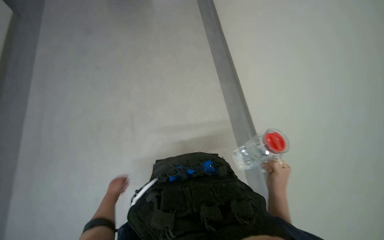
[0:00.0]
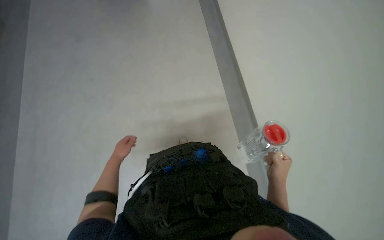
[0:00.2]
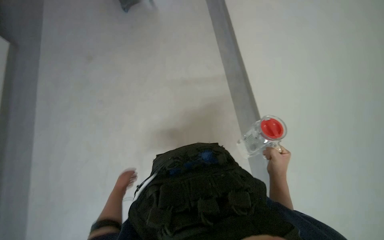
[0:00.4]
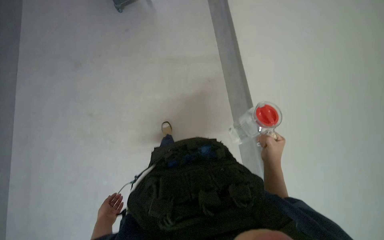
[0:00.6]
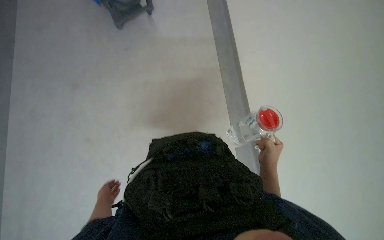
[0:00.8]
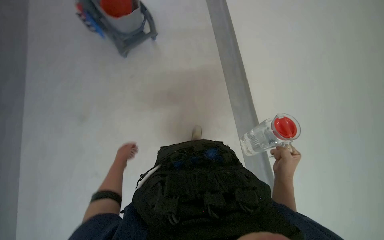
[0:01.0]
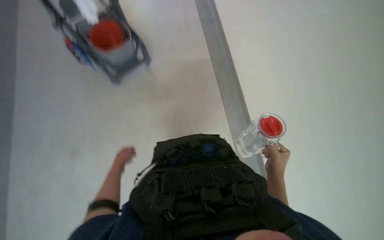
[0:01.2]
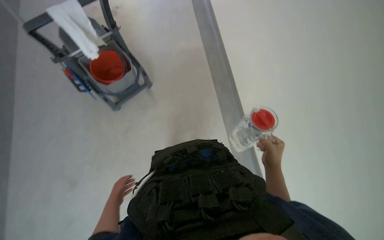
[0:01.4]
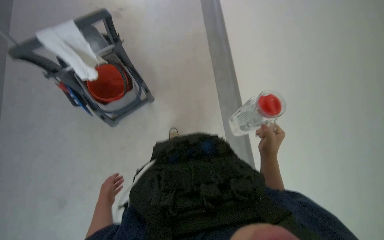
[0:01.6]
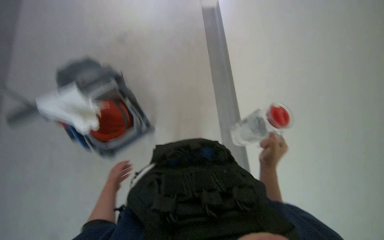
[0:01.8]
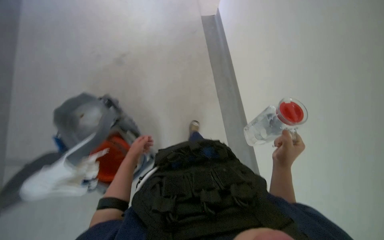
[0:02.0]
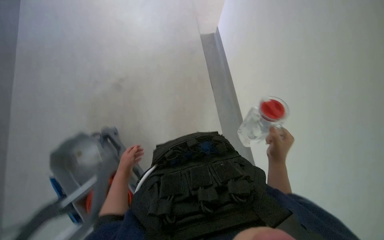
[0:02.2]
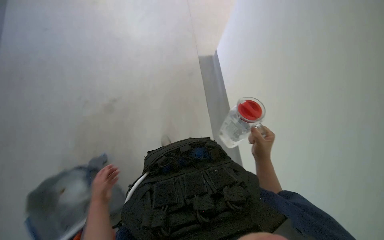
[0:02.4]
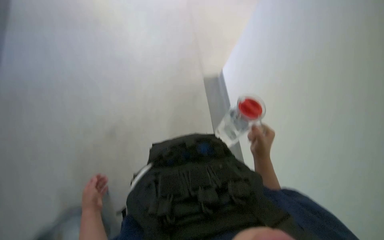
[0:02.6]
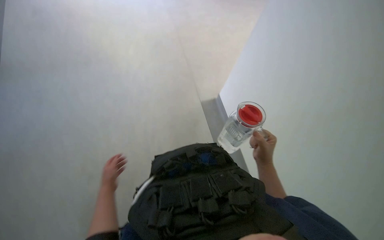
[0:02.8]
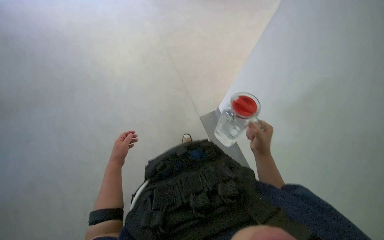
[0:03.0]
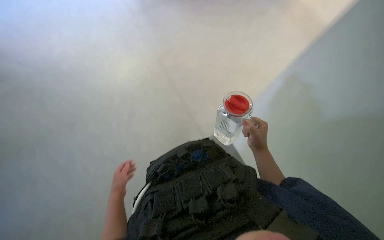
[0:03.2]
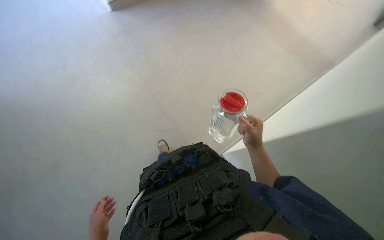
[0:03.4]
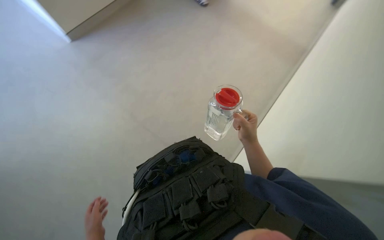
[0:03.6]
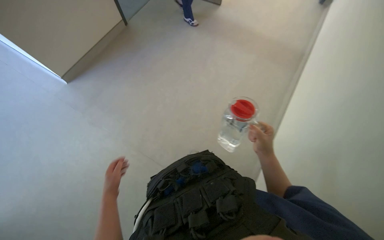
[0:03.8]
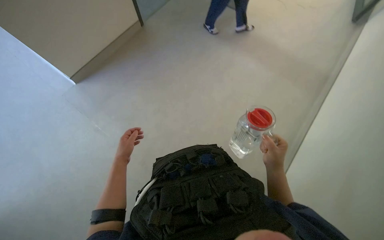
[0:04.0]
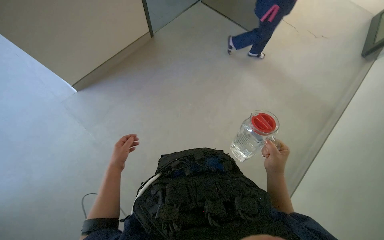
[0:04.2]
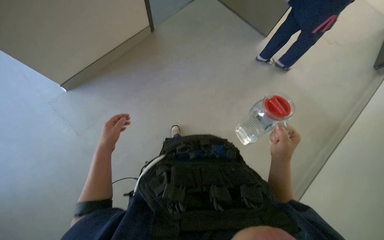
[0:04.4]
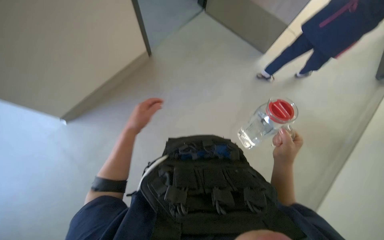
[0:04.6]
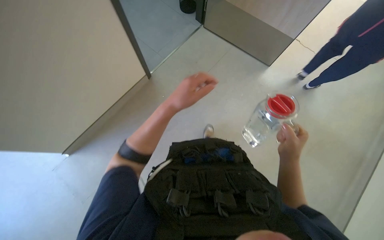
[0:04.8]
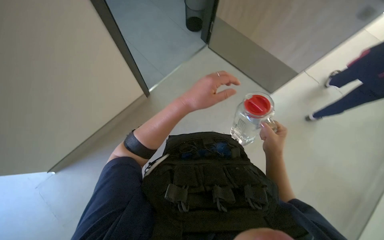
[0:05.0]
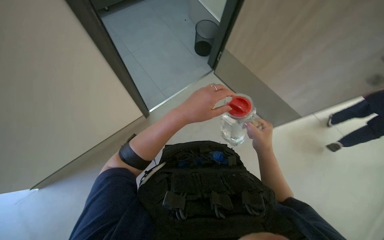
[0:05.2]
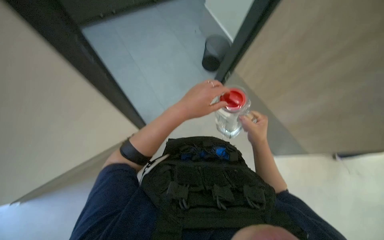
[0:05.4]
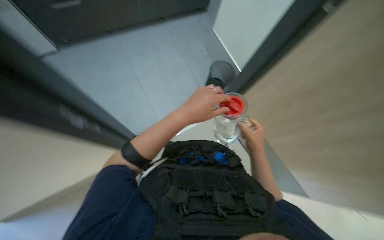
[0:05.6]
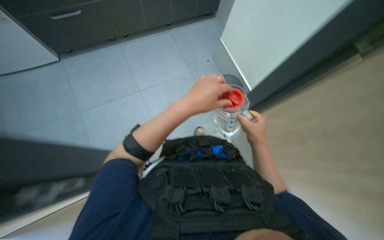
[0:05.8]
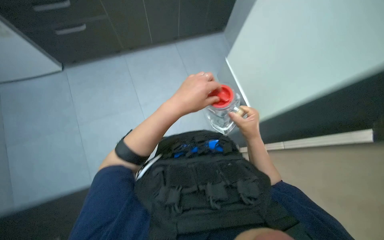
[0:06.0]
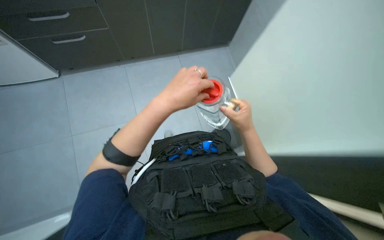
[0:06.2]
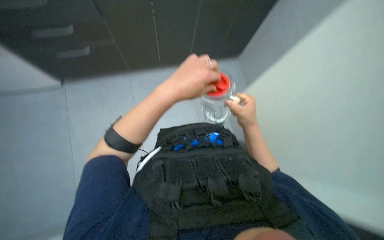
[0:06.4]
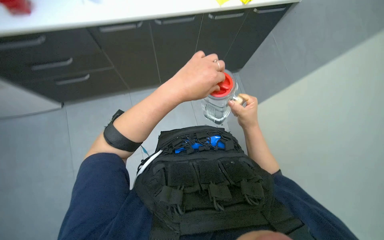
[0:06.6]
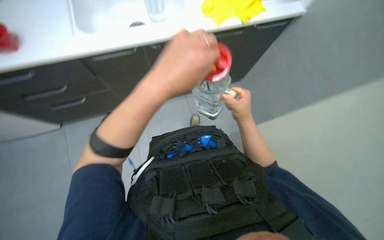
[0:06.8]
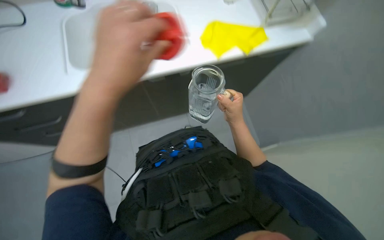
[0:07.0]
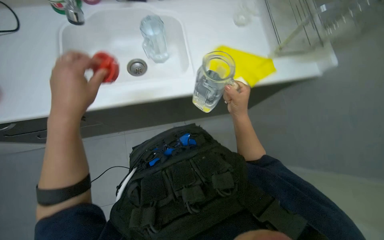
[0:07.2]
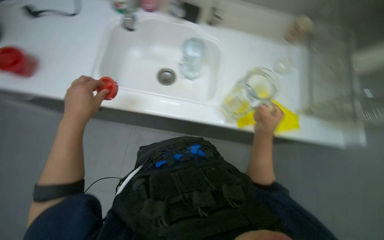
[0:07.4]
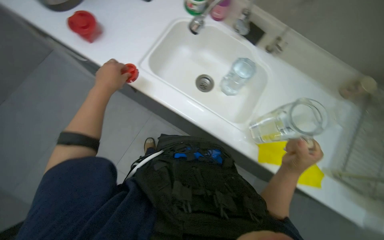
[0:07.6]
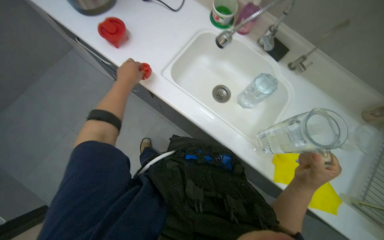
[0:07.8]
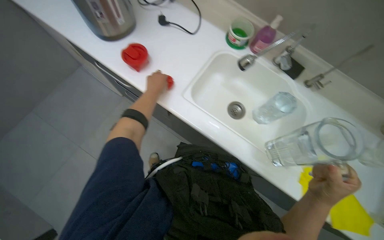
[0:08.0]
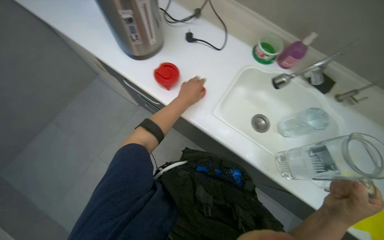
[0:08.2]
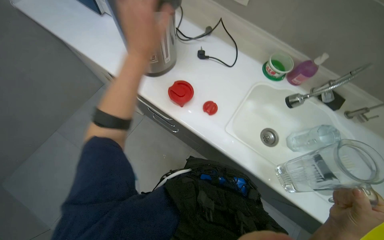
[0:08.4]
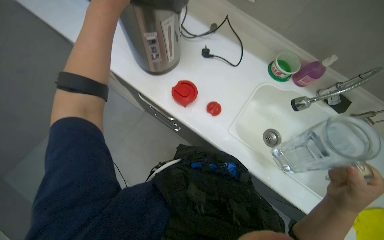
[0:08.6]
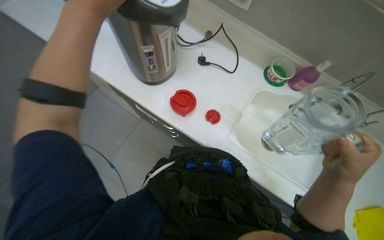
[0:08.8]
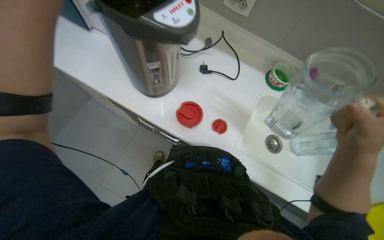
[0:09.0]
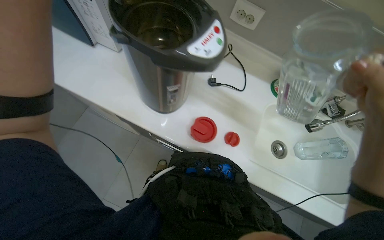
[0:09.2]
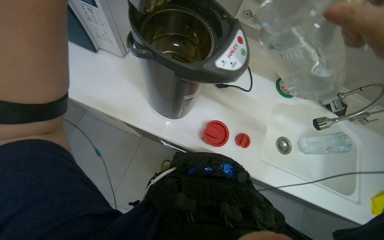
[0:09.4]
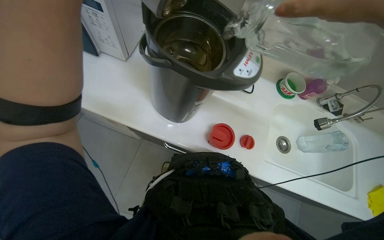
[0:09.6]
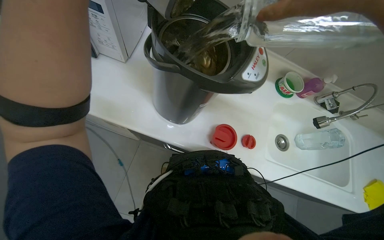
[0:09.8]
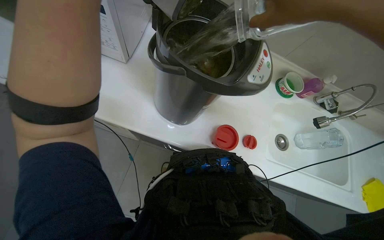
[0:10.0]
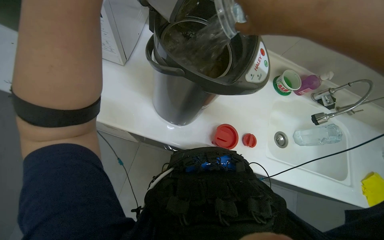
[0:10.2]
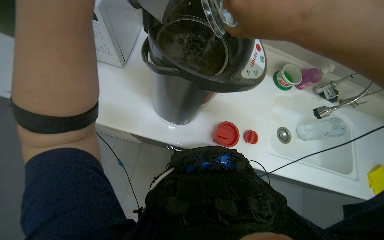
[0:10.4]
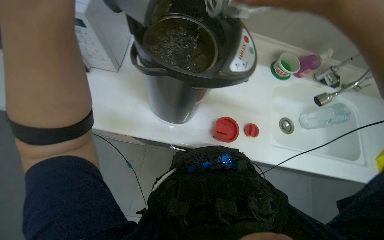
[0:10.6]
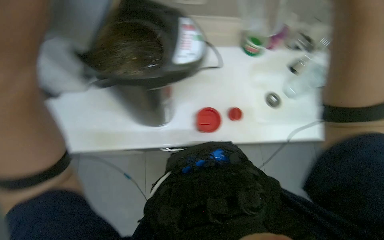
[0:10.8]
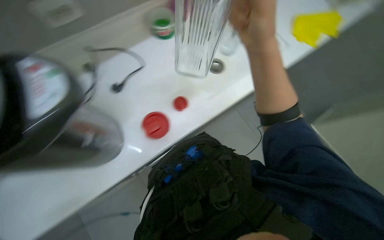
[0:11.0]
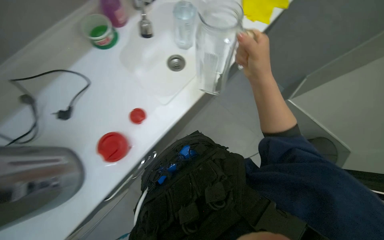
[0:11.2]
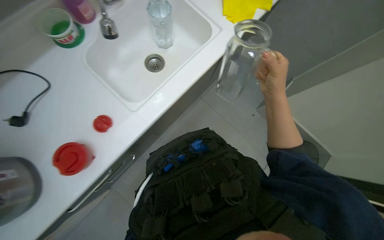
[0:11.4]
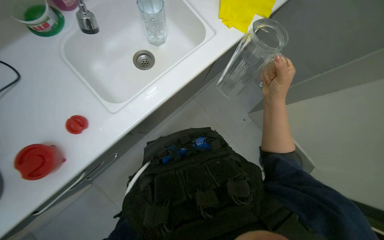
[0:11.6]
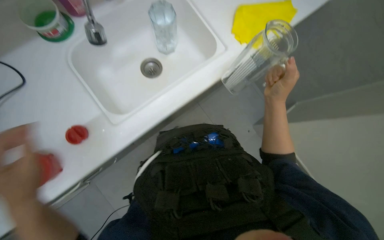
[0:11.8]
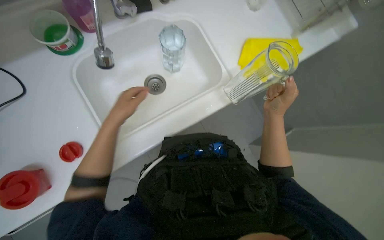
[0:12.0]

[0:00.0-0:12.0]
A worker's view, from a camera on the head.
Job: preparing food.
The whole recording: Preparing bottle at sink. The worker pours water into a thermal pot, fills two pitchers, places lids on them, and plugs in the thermal pot.
0:00.0 to 0:01.6: The view tips upward by roughly 20 degrees.
0:03.0 to 0:04.4: The view tips upward by about 15 degrees. The left hand reaches roughly 20 cm down the picture, then returns.
0:04.4 to 0:06.0: The left hand moves to the right, nearer to the camera and up the picture, roughly 40 cm, while the right hand is displaced up the picture by about 10 cm.
0:06.0 to 0:07.6: The view tips upward by approximately 25 degrees. The left hand goes approximately 25 cm to the left.
0:07.6 to 0:09.0: The head turns to the left by some 25 degrees. The camera pitches upward, by approximately 20 degrees.

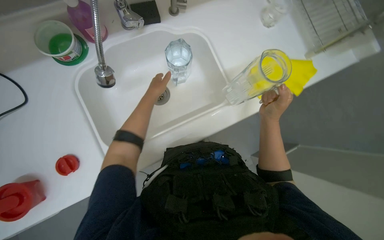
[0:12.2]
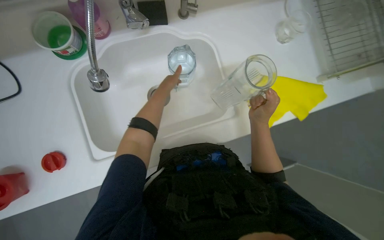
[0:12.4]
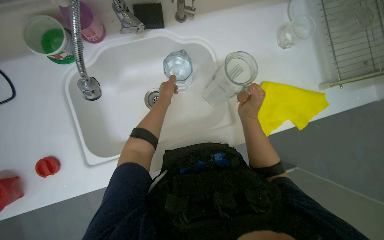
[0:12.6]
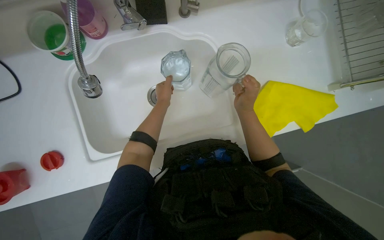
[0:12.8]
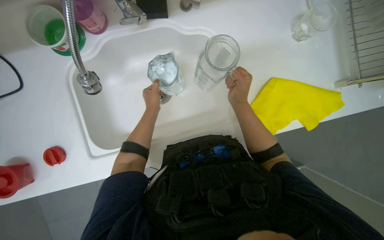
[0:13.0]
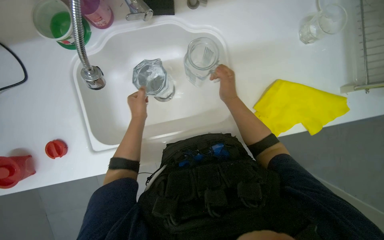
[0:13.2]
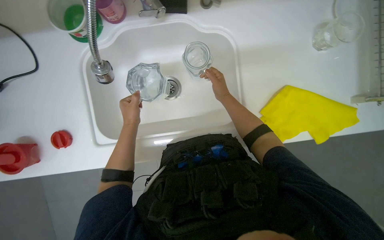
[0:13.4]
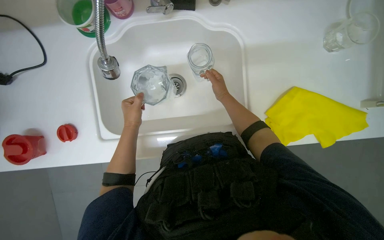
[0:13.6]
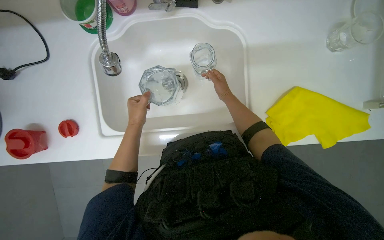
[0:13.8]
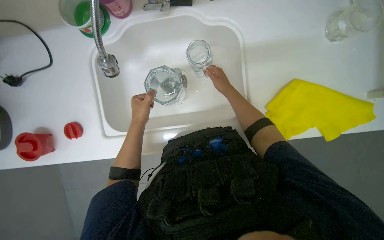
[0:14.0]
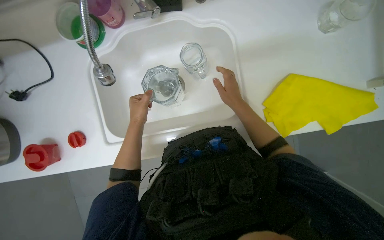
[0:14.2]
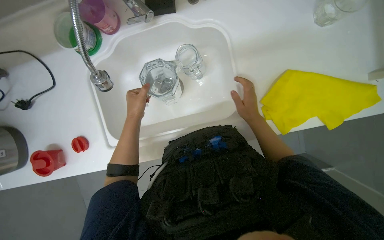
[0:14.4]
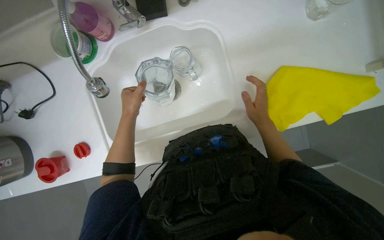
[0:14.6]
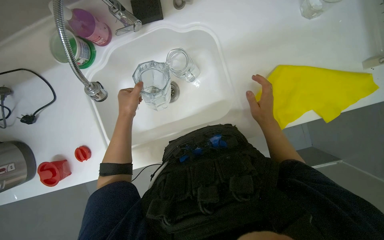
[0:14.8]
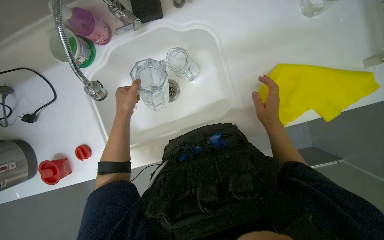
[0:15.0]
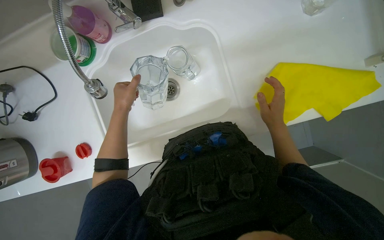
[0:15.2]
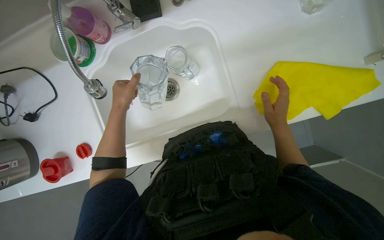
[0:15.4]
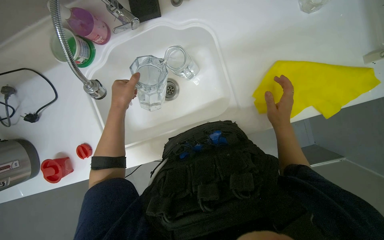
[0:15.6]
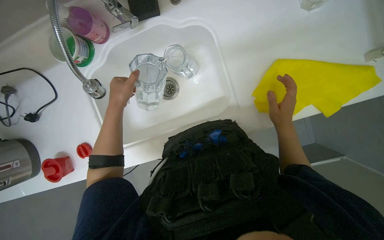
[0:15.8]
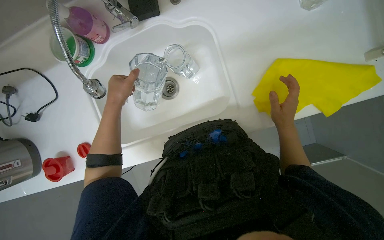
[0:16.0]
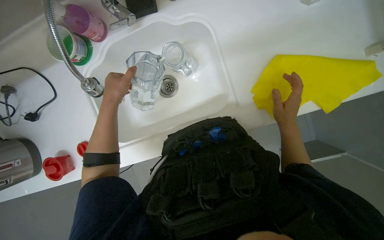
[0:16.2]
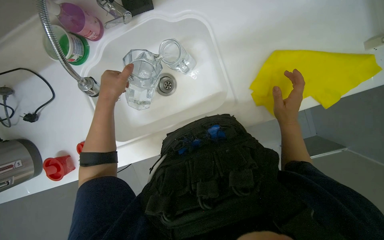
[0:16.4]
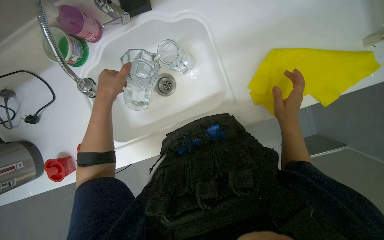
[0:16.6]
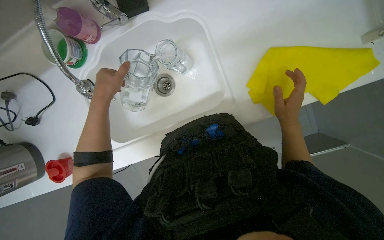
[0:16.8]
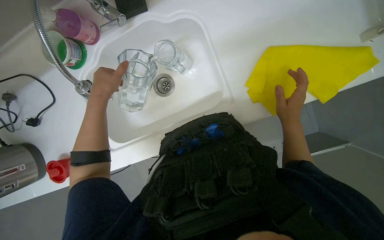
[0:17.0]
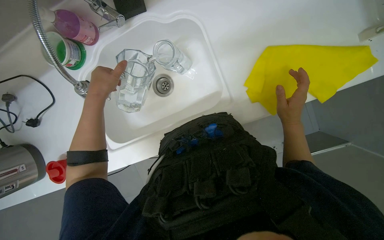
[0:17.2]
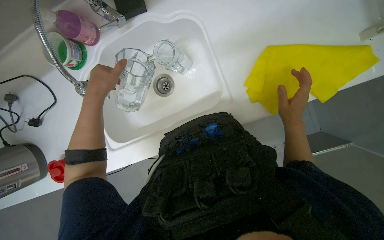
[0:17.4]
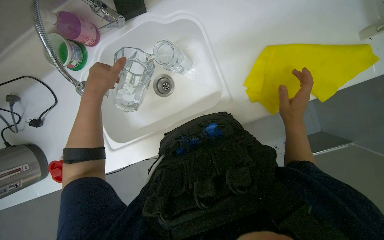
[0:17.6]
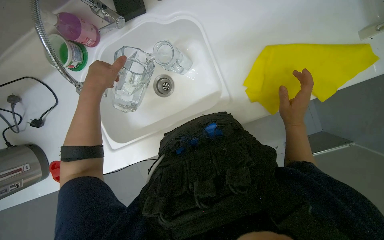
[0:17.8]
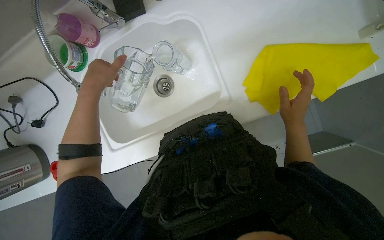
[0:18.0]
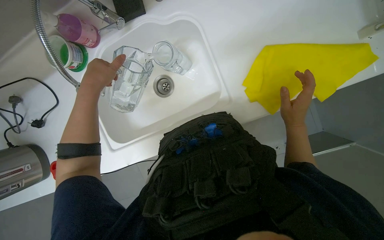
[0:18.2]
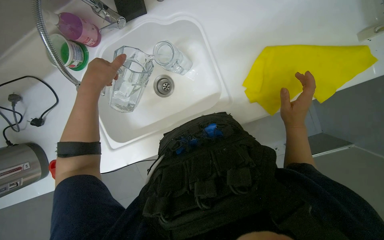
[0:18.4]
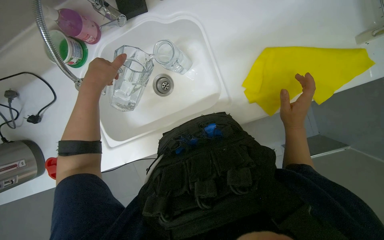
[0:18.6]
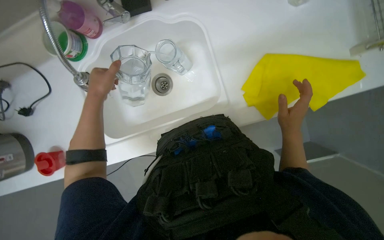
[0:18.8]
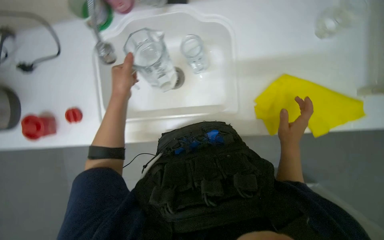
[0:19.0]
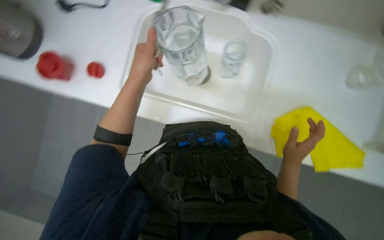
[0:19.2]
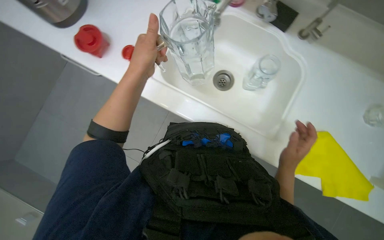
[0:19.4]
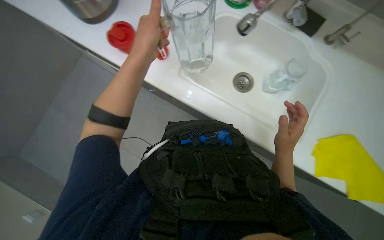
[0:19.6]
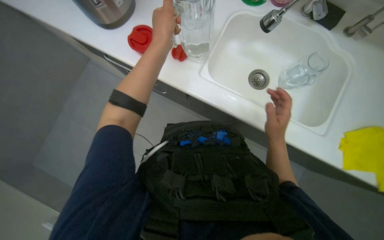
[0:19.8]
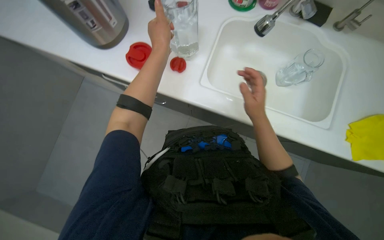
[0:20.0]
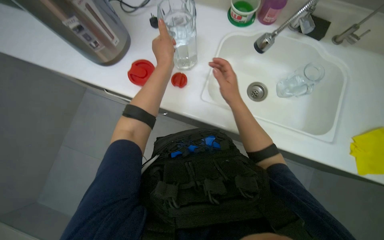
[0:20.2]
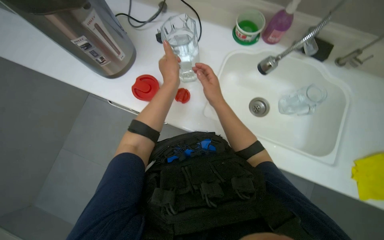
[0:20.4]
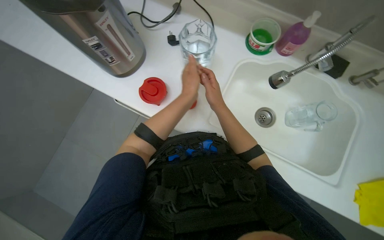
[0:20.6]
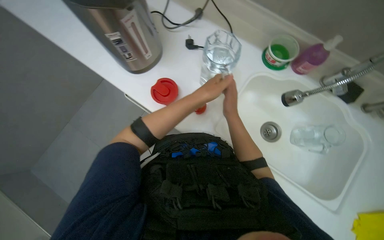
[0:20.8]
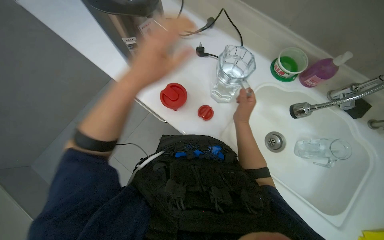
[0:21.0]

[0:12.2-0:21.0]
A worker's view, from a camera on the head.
Job: preparing food.
The whole recording: Preparing bottle at sink. The worker pours water into a thermal pot, fills two pitchers, places lids on them, and plugs in the thermal pot.
0:12.2 to 0:13.6: The right hand moves up the picture, farther from the camera and to the left, approximately 30 cm.
0:13.6 to 0:15.2: The left hand travels up the picture by approximately 10 cm. Meanwhile the right hand shifts about 25 cm to the right and down the picture.
0:15.2 to 0:16.6: The hands make small movements and keep their place.
0:16.6 to 0:18.0: The hands are busy where they are.
0:19.6 to 0:21.0: The head turns to the left by some 15 degrees. The right hand heads up the picture and to the left, covering approximately 35 cm. The left hand goes approximately 15 cm nearer to the camera.
